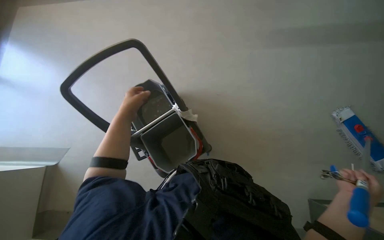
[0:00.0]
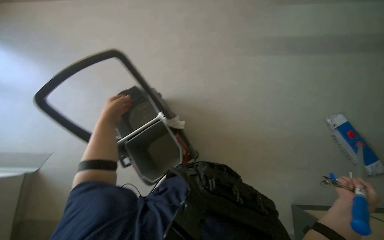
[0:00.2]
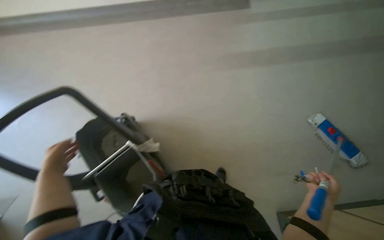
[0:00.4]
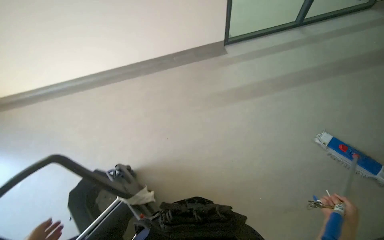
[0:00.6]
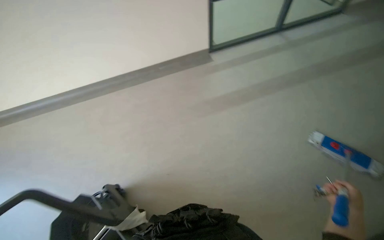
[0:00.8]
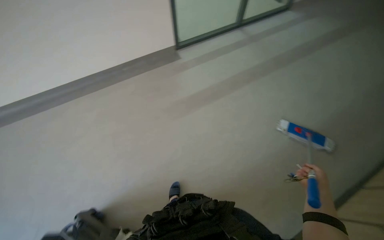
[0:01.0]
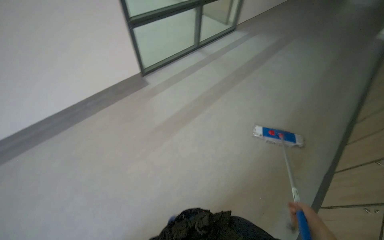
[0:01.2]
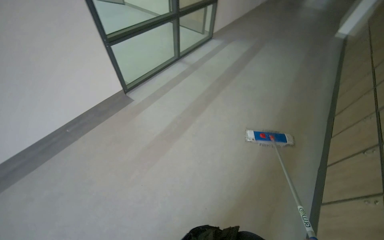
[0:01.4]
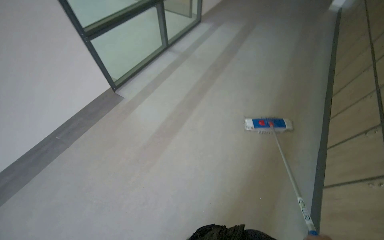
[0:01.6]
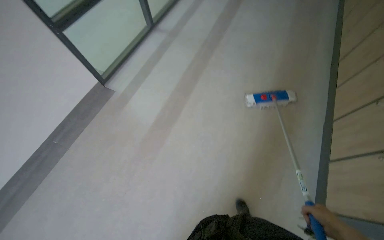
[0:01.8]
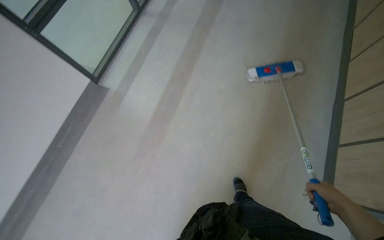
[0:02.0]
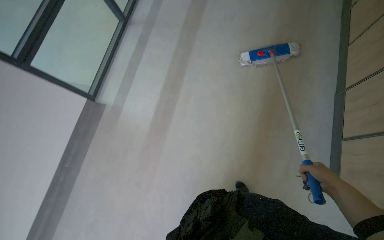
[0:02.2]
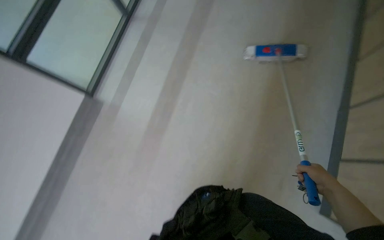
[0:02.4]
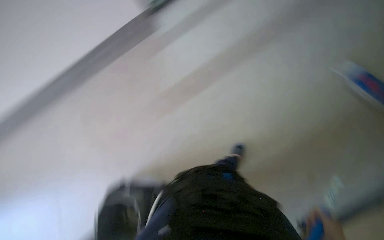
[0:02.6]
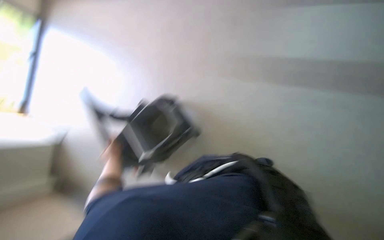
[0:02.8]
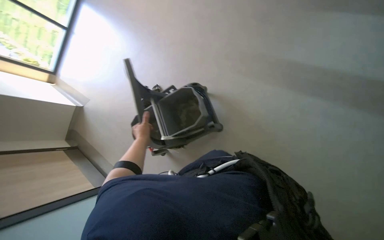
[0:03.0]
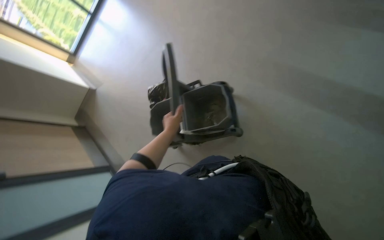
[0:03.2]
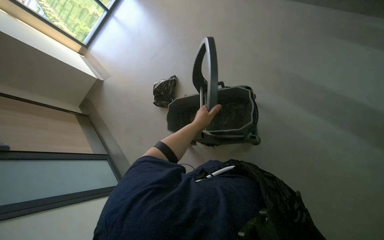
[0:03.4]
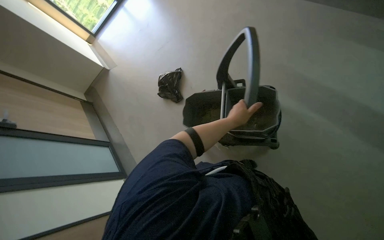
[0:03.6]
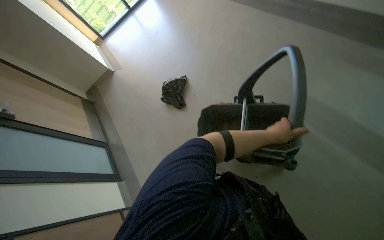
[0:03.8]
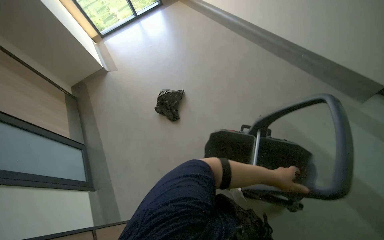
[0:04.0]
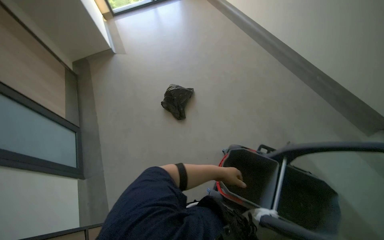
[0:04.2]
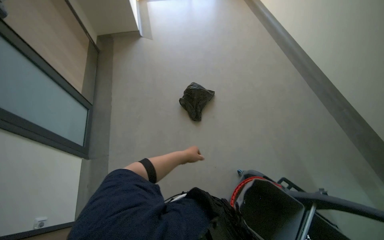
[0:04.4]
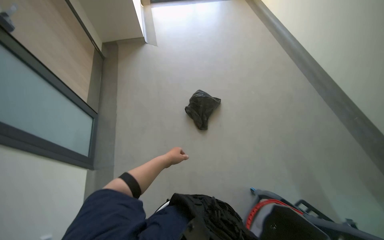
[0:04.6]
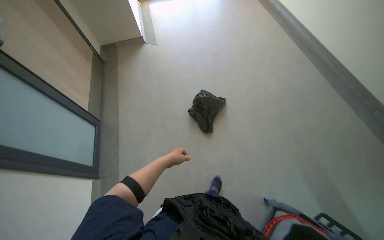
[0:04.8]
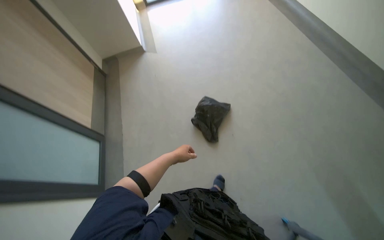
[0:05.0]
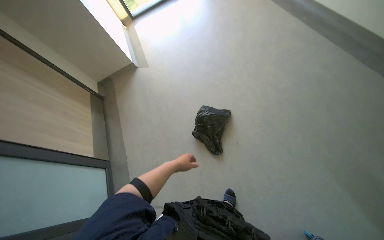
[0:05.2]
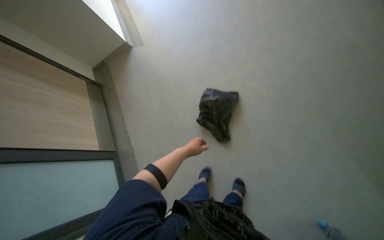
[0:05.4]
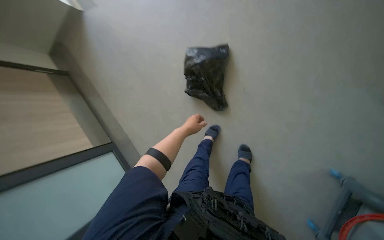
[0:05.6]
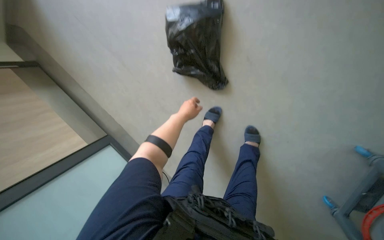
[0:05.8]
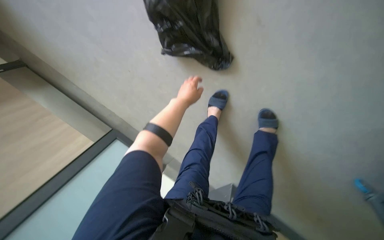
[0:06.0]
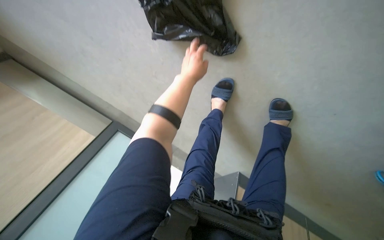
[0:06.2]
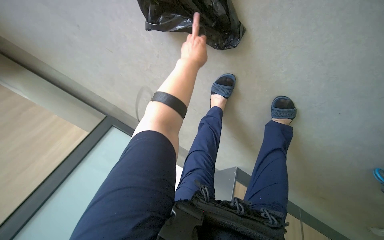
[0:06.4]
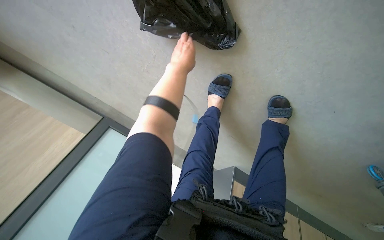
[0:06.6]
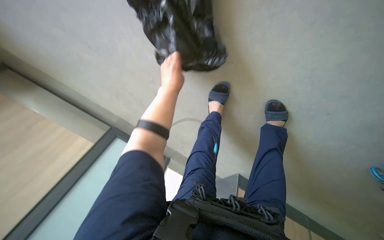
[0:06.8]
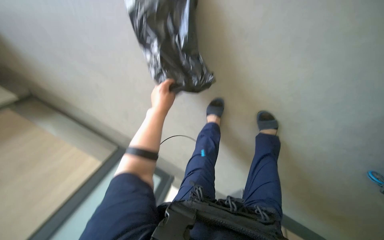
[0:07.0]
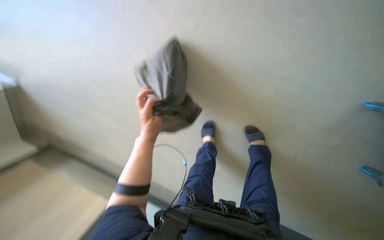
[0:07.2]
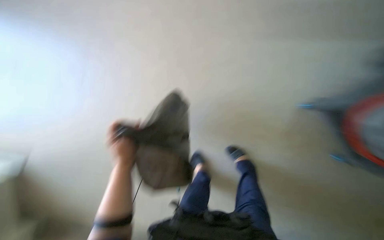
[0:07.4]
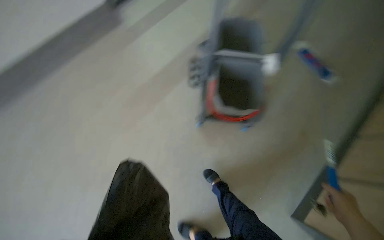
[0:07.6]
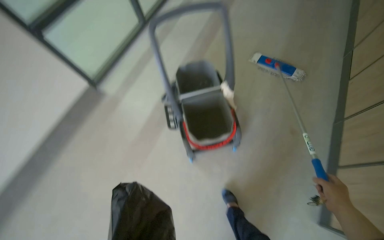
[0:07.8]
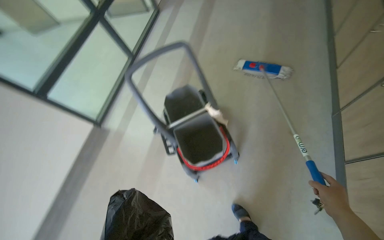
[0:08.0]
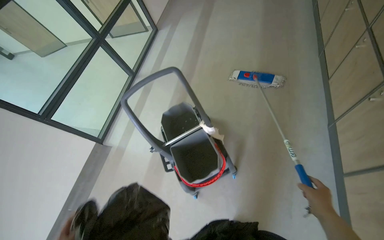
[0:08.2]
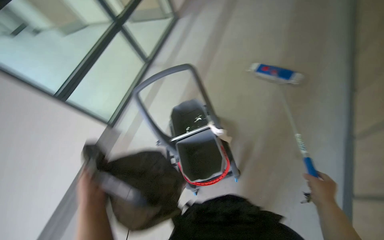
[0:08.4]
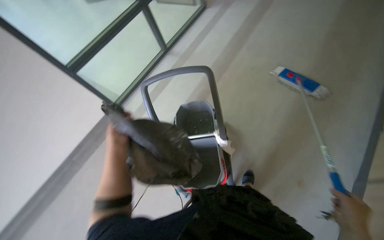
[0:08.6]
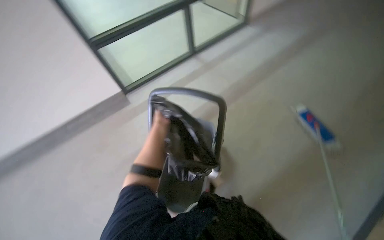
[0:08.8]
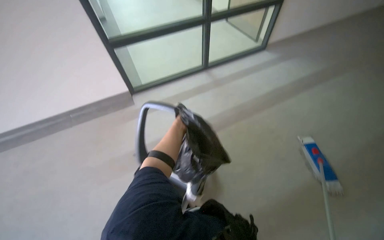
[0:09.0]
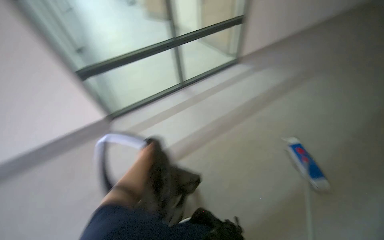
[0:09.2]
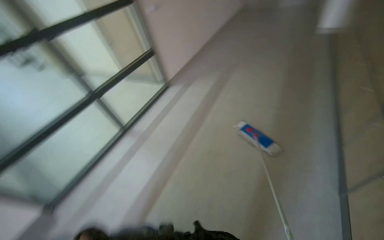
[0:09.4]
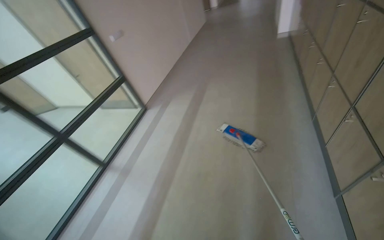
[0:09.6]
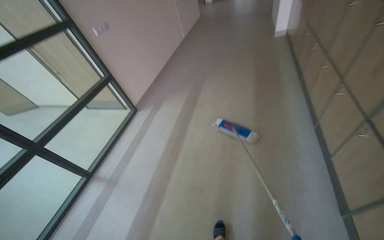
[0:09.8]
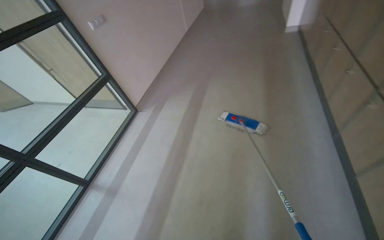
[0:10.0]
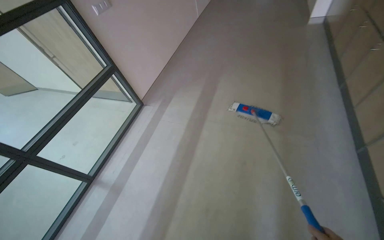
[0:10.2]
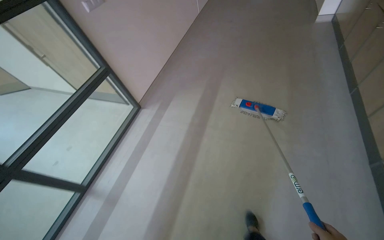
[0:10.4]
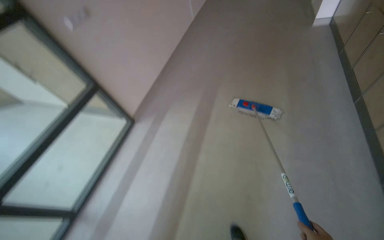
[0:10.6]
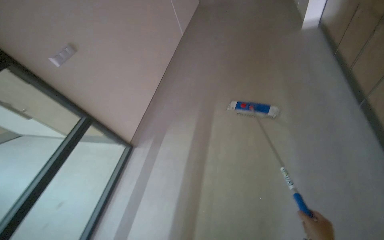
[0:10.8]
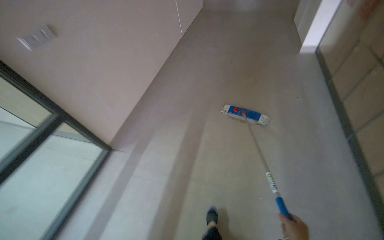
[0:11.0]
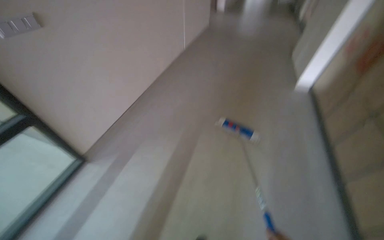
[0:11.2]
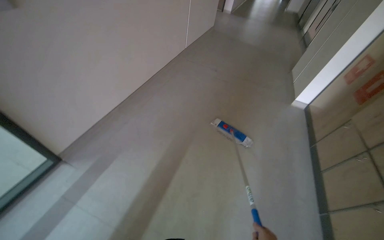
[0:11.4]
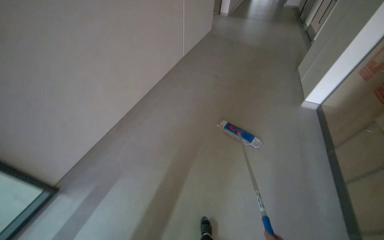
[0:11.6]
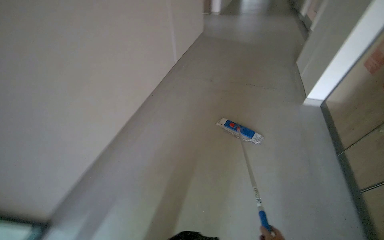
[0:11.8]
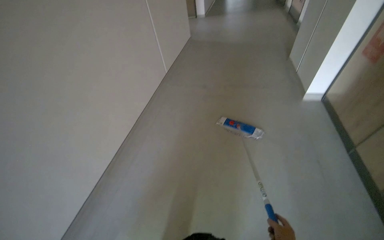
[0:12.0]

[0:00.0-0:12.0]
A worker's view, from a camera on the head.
Job: sweeping floor.
The whole recording: Cleaning floor and managing room items. The worker cleans the floor with a brush, picks up trash, operates doors, and turns on the room lights.
0:01.6 to 0:03.0: The view tips downward by about 25 degrees.
0:03.0 to 0:04.4: The camera is carried roughly 80 cm. The camera pitches upward, by some 15 degrees. Everything in view rotates about 45 degrees clockwise.
0:04.4 to 0:06.0: The head travels about 1 m. The view pans to the left by some 20 degrees. The view tilts about 45 degrees downward. The scene rotates counterclockwise by approximately 45 degrees.
0:07.6 to 0:09.0: The camera travels about 60 cm. The view pans to the left by about 20 degrees. The camera pitches upward, by some 10 degrees.
0:09.0 to 0:10.4: The head travels some 1 m. The wearer's head swings roughly 30 degrees to the right.
0:10.4 to 0:12.0: The camera is carried roughly 1 m. The wearer looks some 15 degrees further upward.

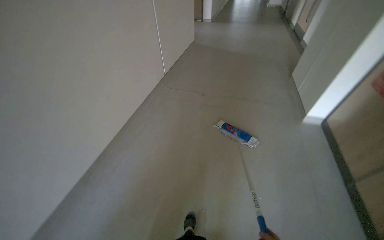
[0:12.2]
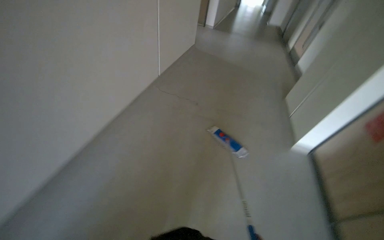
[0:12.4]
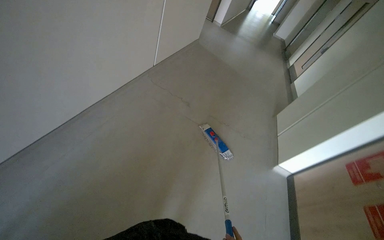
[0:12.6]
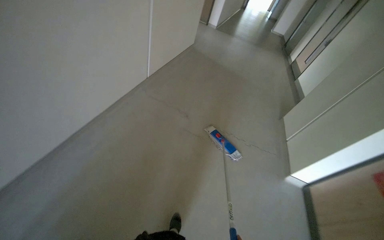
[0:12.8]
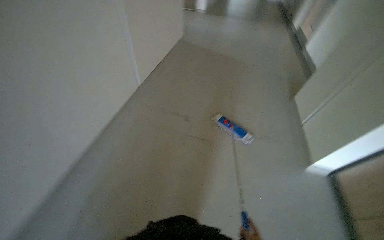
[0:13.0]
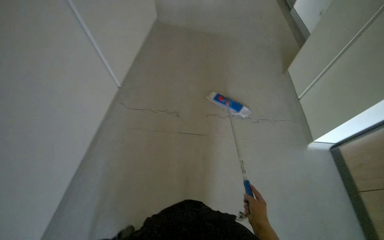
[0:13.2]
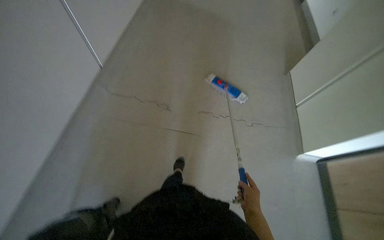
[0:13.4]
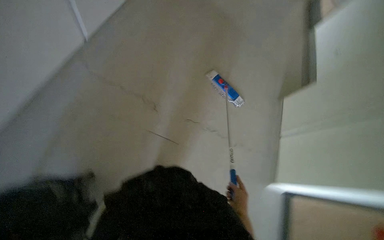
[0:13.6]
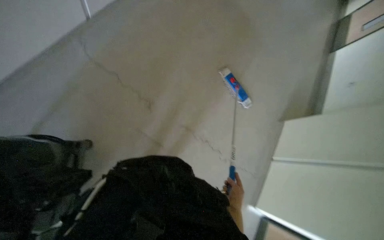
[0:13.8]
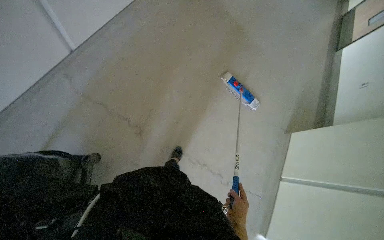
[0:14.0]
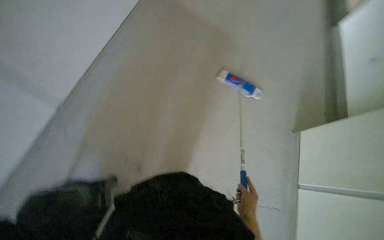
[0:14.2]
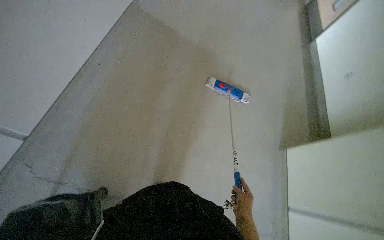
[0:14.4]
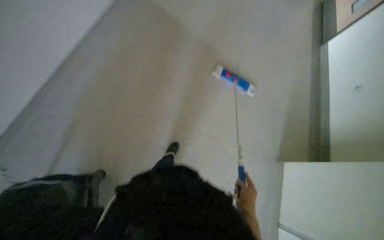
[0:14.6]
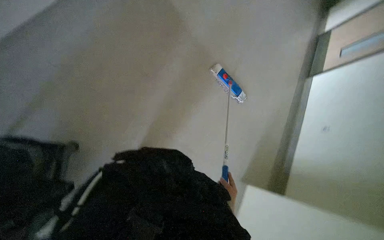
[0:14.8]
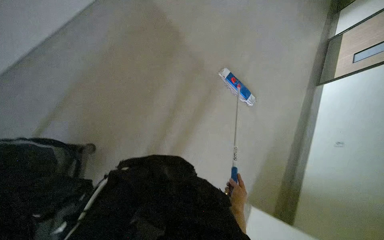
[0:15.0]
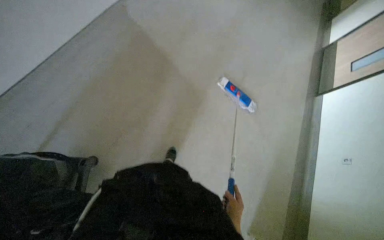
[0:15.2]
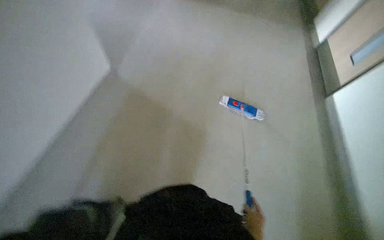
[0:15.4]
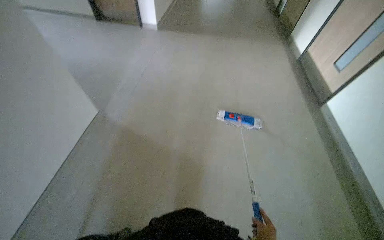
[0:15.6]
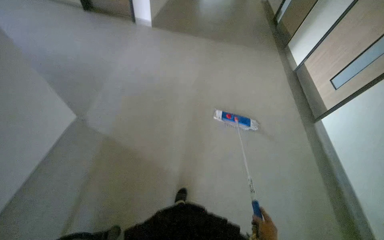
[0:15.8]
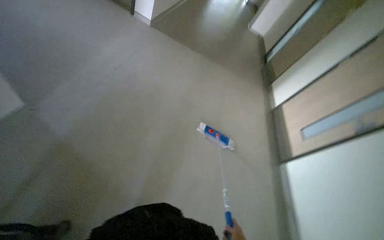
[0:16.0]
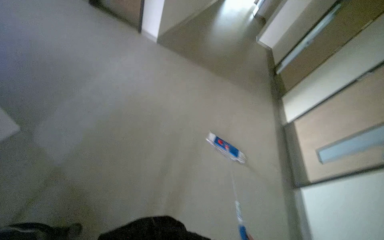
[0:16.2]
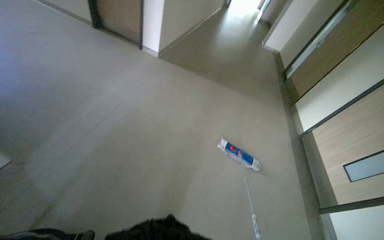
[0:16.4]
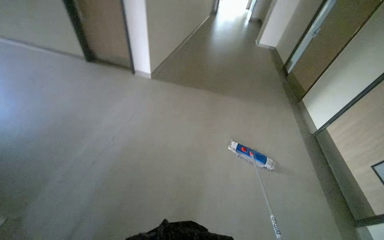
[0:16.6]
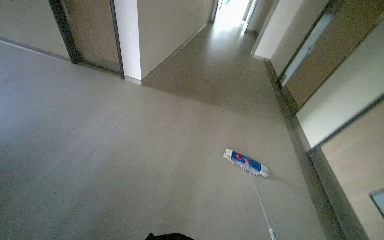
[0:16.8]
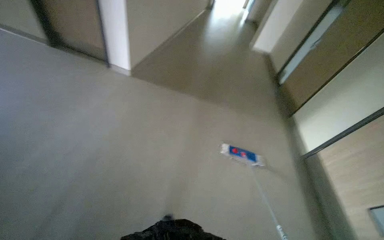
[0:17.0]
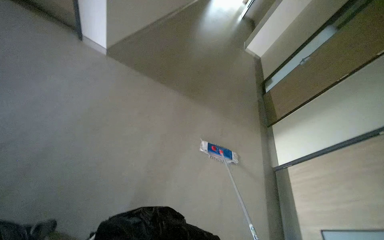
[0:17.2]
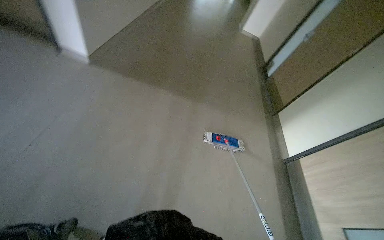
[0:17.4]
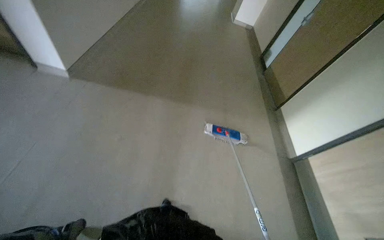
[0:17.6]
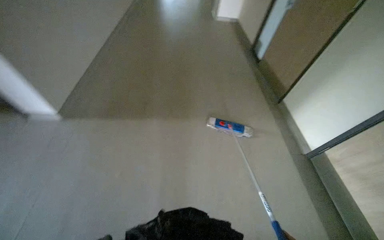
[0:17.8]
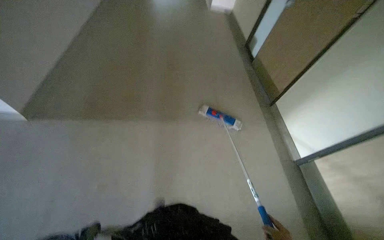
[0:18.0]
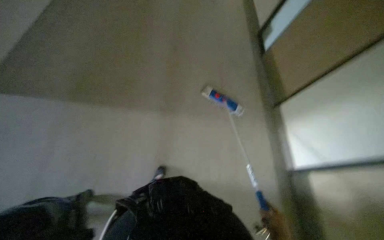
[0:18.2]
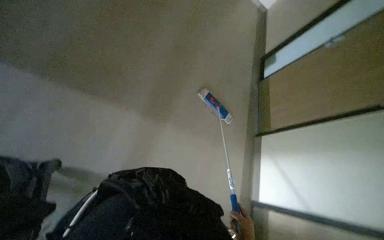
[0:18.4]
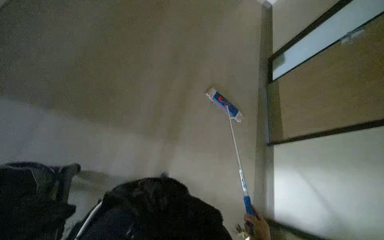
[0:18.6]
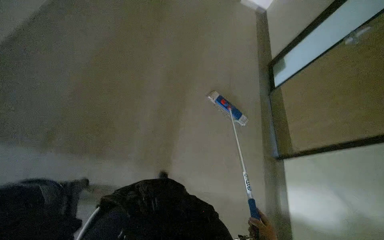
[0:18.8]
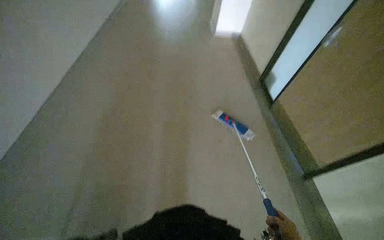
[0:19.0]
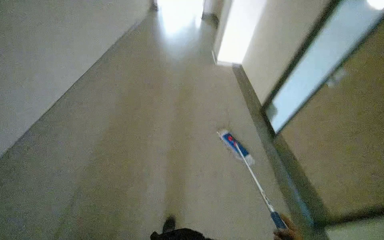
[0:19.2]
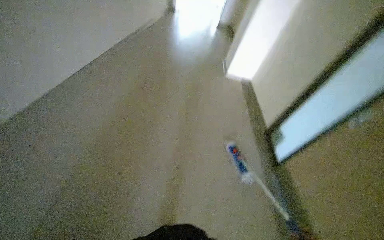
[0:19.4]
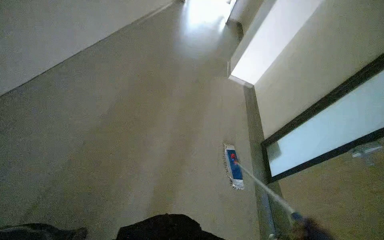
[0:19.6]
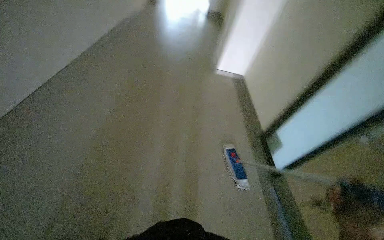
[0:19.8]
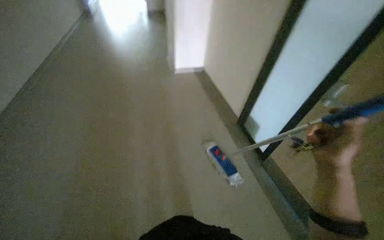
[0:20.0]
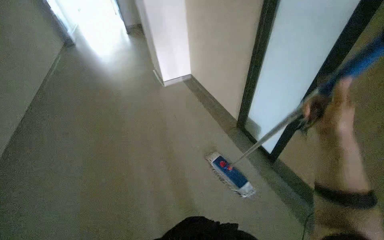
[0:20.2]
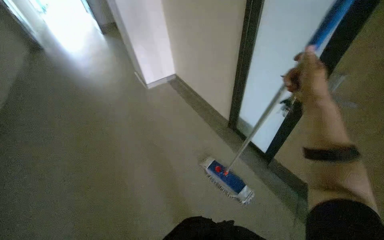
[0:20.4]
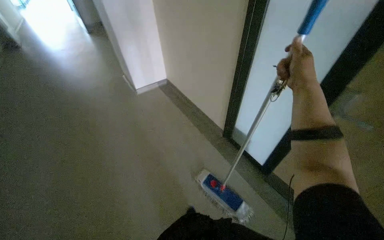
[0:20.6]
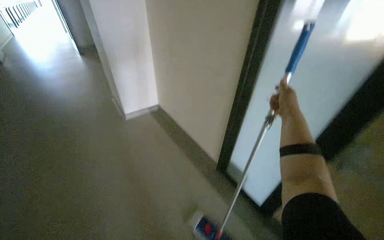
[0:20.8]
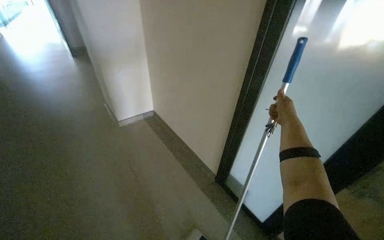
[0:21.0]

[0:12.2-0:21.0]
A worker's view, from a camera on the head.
Job: sweeping floor.
The whole recording: Cleaning floor and managing room items. The worker cleans the floor with a brush, picks up trash, operates doors, and turns on the room lights.
0:12.2 to 0:13.6: The wearer moves approximately 1 m. The camera is aimed roughly 15 degrees further to the right. The wearer looks roughly 20 degrees further downward.
0:13.6 to 0:15.2: Everything in view rotates approximately 25 degrees clockwise.
0:15.2 to 0:16.6: The camera travels some 50 cm. The wearer looks roughly 30 degrees further upward.
0:16.6 to 0:18.0: The camera is carried roughly 50 cm.
0:19.6 to 0:21.0: The camera travels about 1 m. The wearer looks approximately 50 degrees further to the right. The view tips upward by approximately 15 degrees.
